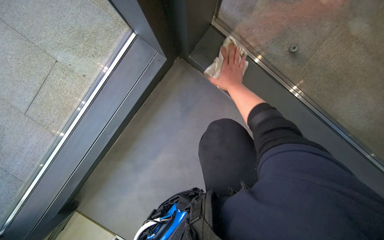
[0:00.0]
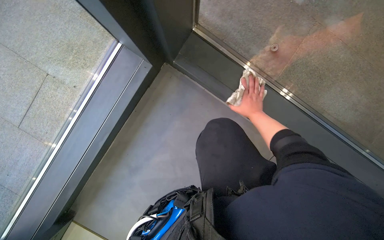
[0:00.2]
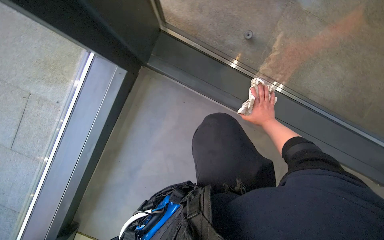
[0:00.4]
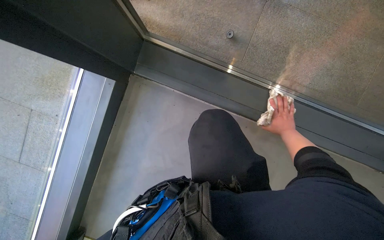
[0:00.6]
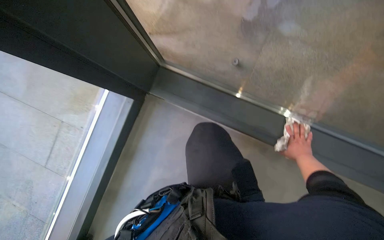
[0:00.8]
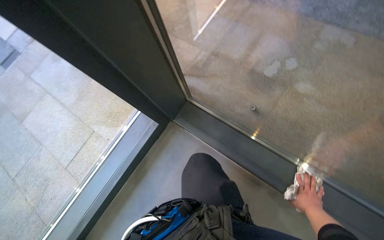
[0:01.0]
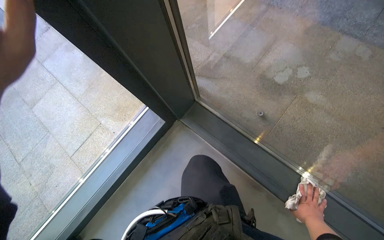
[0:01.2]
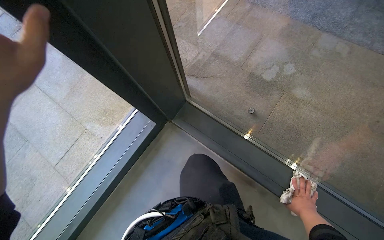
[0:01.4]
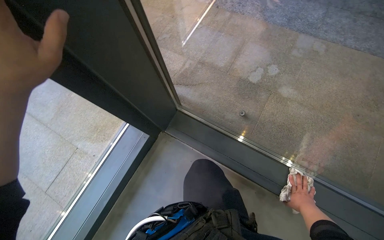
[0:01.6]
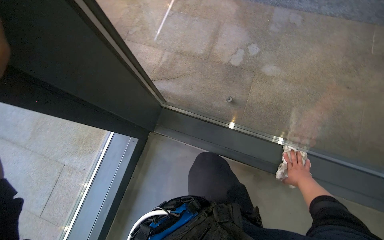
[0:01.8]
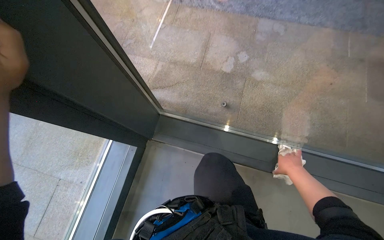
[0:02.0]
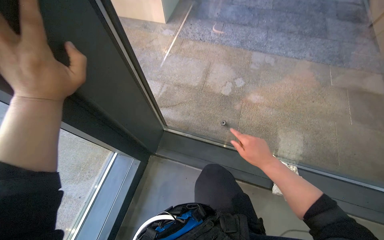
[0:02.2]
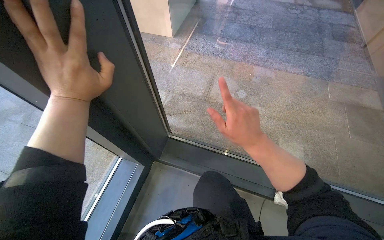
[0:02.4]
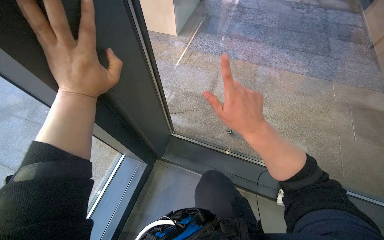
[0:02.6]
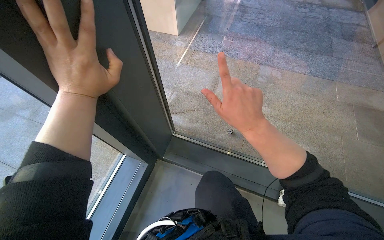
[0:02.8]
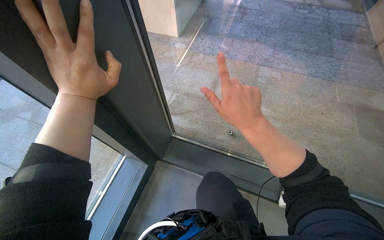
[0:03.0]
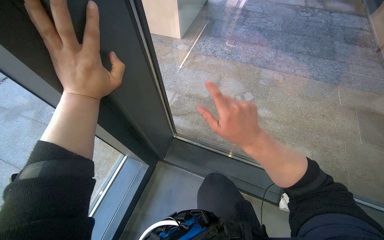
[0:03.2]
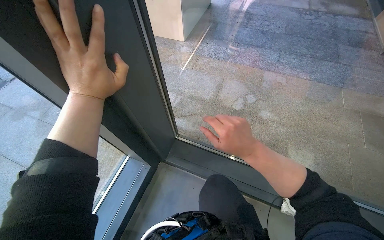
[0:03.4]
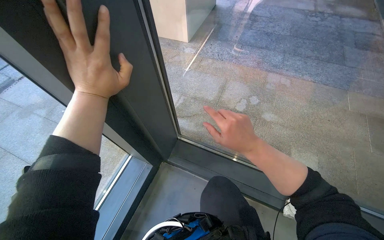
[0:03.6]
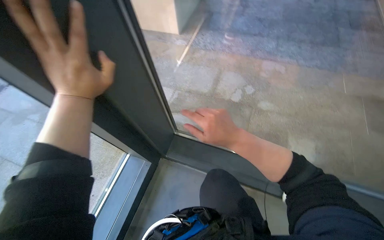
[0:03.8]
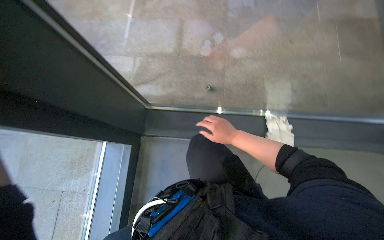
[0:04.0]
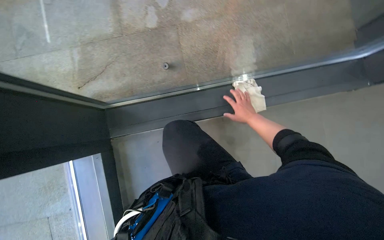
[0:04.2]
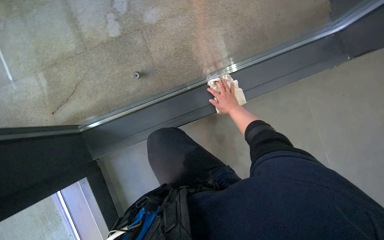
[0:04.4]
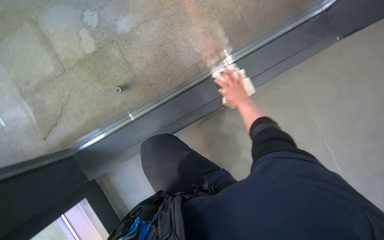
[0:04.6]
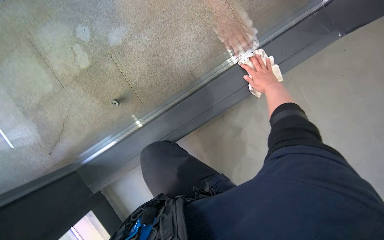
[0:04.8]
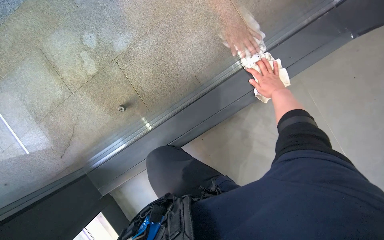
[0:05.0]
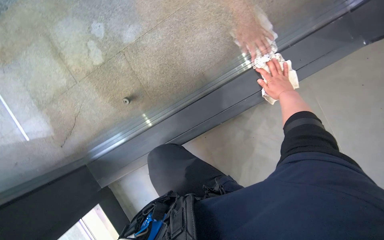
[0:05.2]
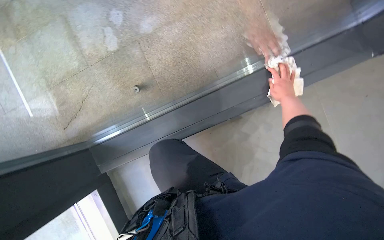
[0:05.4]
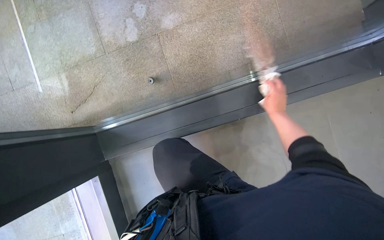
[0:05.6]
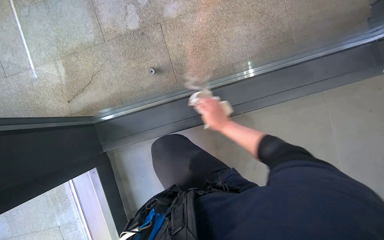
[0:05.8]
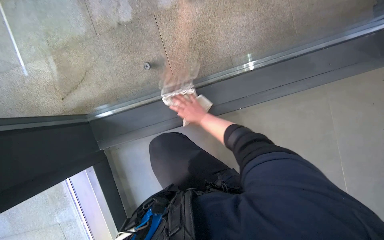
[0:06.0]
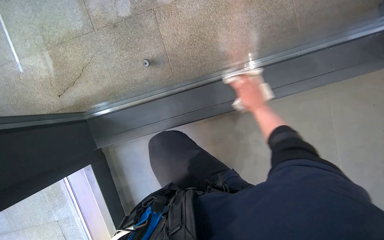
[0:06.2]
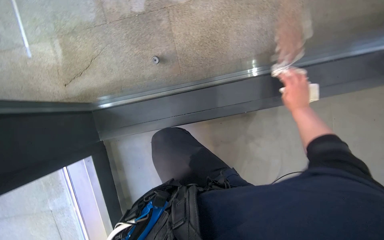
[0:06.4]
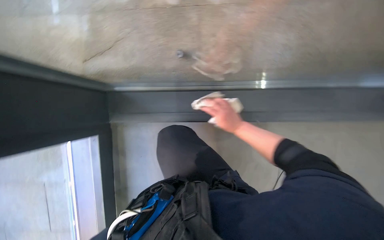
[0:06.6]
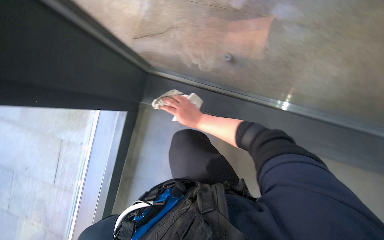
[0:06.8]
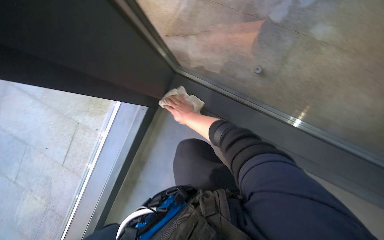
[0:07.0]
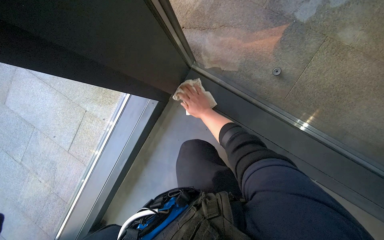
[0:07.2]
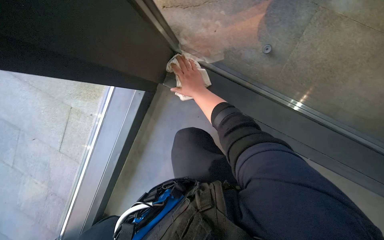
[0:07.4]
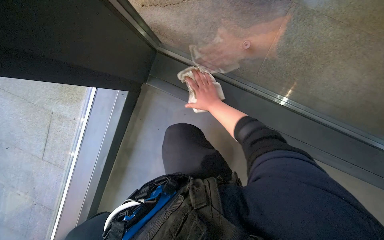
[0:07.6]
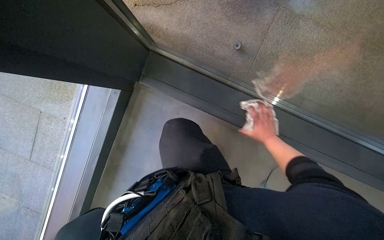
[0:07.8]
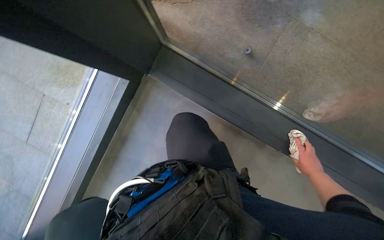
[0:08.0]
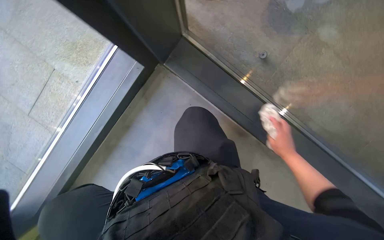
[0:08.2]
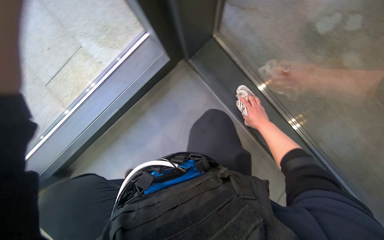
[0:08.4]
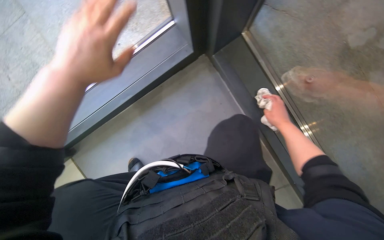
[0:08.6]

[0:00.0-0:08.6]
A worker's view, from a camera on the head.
Job: cleaning windows.
The whole recording: Cleaning window frame. The worker dips a cloth into a bucket and wipes the window frame.
0:00.0 to 0:01.4: The view tilts some 20 degrees upward.
0:01.4 to 0:02.8: The view tilts approximately 15 degrees upward. The right hand heads to the left, nearer to the camera and up the picture, covering approximately 50 cm.
0:02.8 to 0:04.4: The head turns to the right by some 45 degrees. The camera pitches downward, by some 25 degrees.
0:04.4 to 0:05.8: The right hand travels to the right and back again, some 15 cm each way.
0:05.8 to 0:07.2: The scene turns roughly 50 degrees clockwise in the picture.

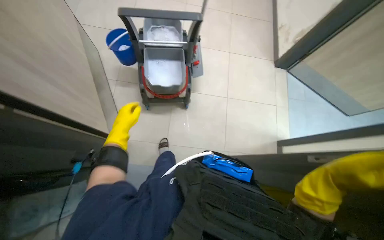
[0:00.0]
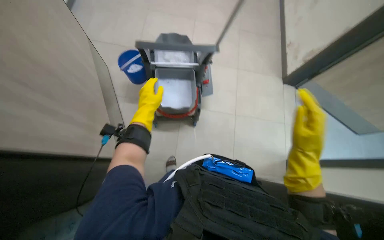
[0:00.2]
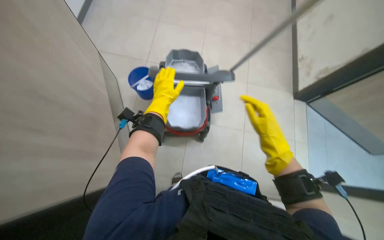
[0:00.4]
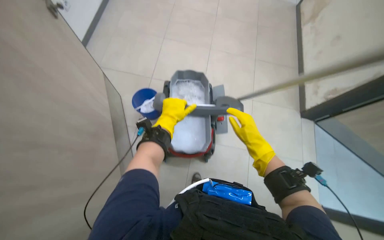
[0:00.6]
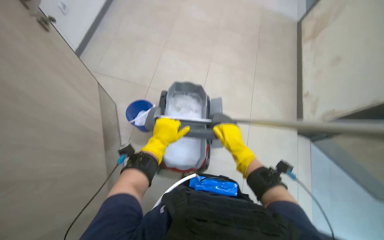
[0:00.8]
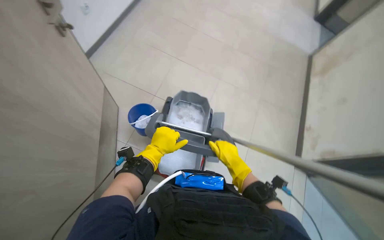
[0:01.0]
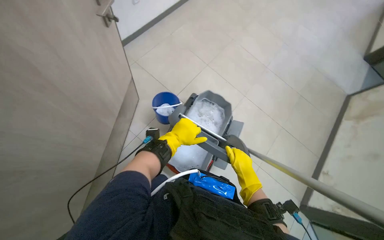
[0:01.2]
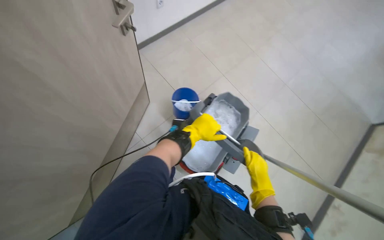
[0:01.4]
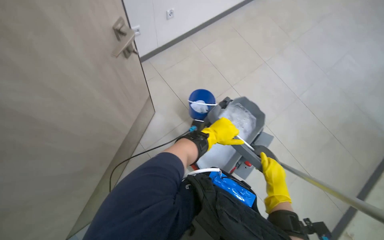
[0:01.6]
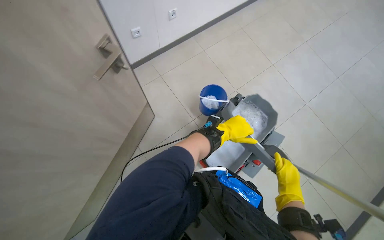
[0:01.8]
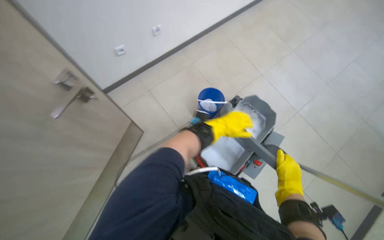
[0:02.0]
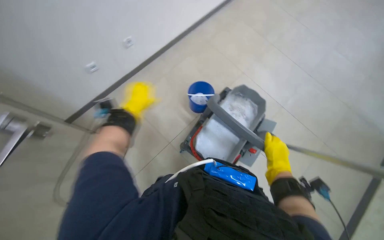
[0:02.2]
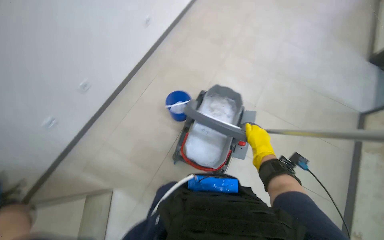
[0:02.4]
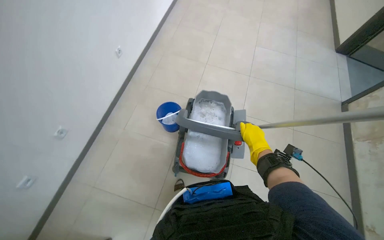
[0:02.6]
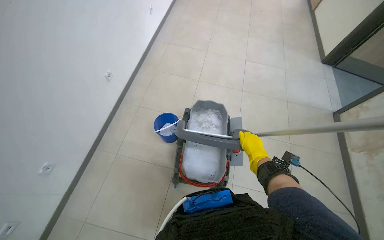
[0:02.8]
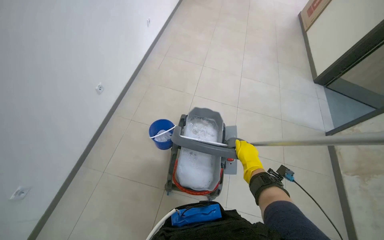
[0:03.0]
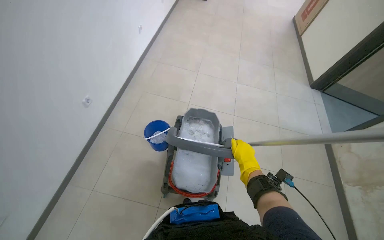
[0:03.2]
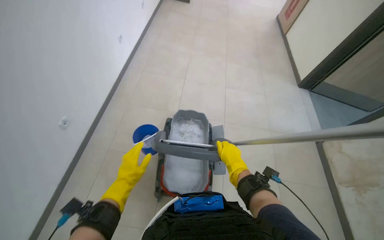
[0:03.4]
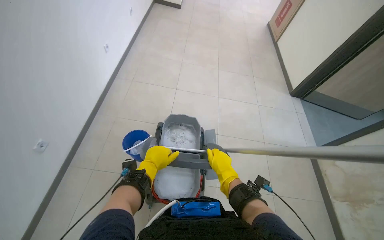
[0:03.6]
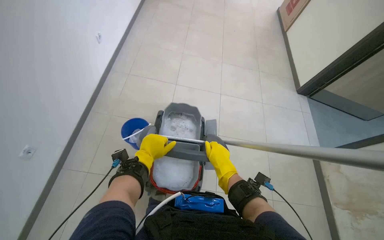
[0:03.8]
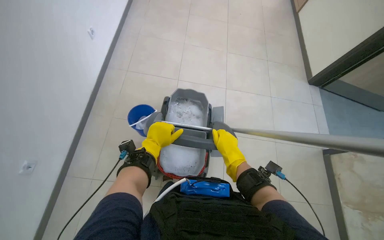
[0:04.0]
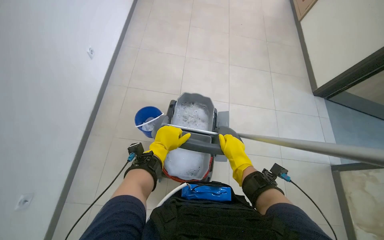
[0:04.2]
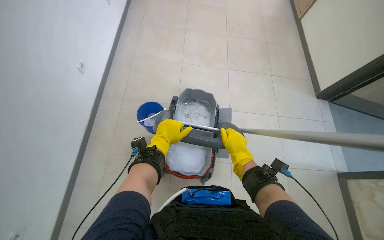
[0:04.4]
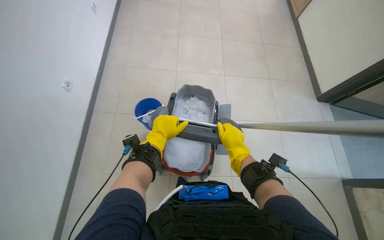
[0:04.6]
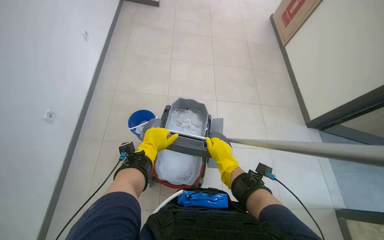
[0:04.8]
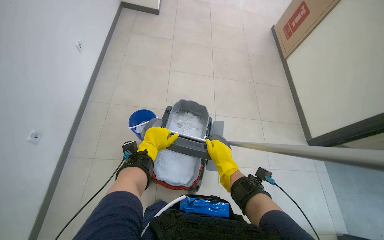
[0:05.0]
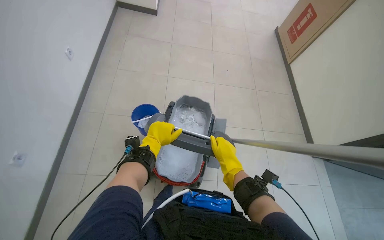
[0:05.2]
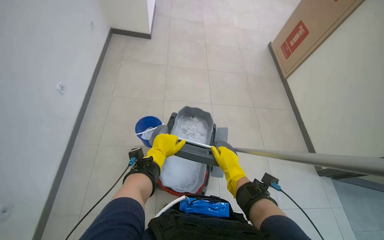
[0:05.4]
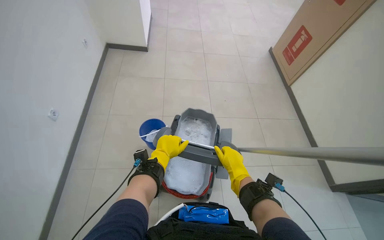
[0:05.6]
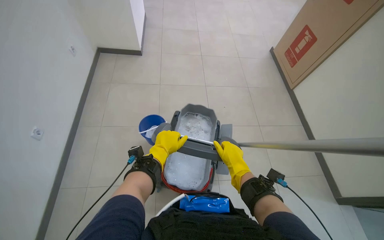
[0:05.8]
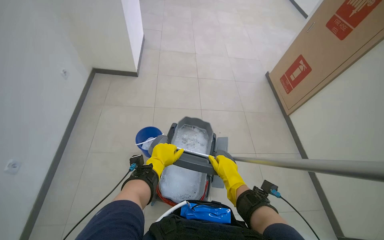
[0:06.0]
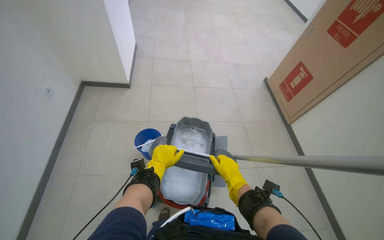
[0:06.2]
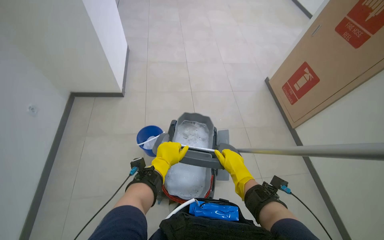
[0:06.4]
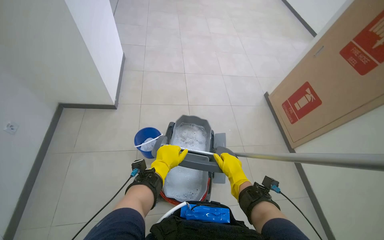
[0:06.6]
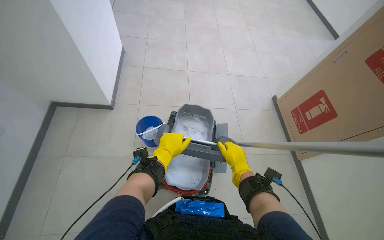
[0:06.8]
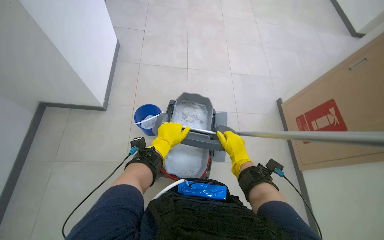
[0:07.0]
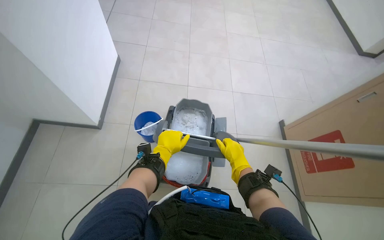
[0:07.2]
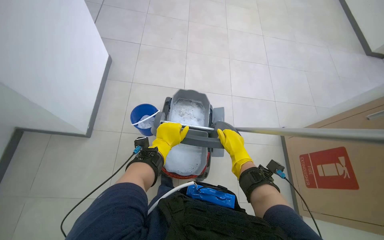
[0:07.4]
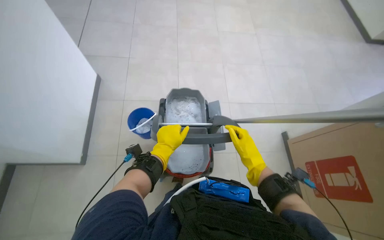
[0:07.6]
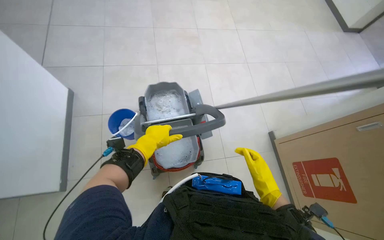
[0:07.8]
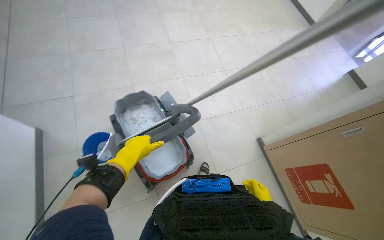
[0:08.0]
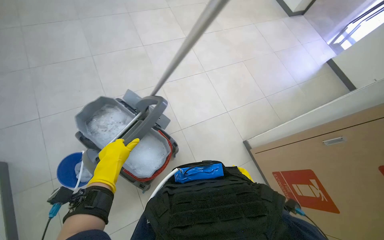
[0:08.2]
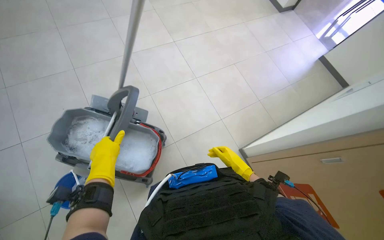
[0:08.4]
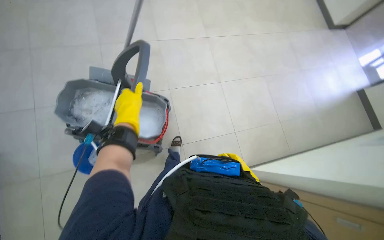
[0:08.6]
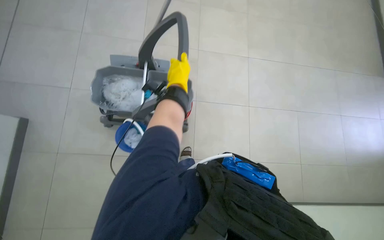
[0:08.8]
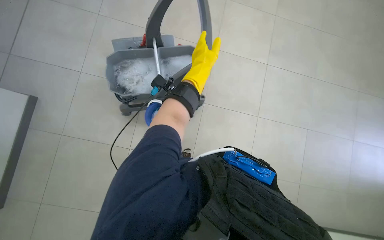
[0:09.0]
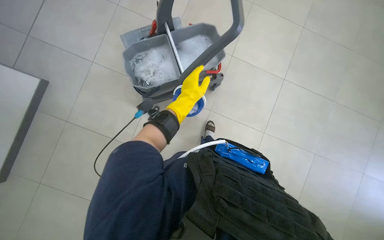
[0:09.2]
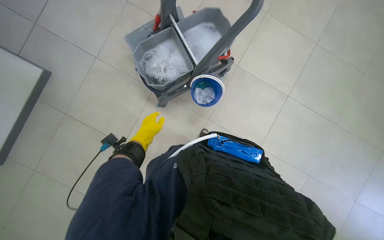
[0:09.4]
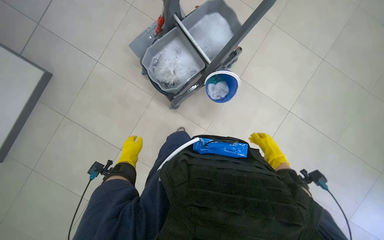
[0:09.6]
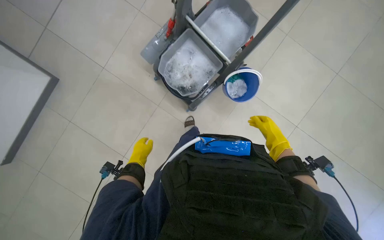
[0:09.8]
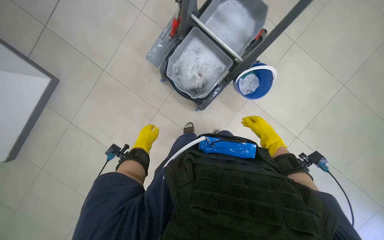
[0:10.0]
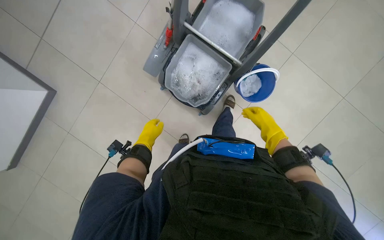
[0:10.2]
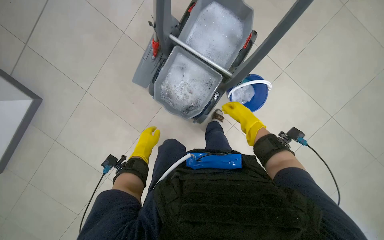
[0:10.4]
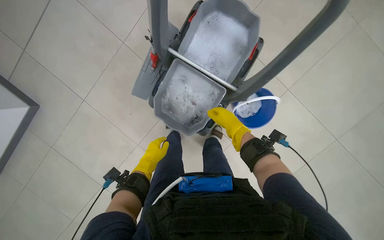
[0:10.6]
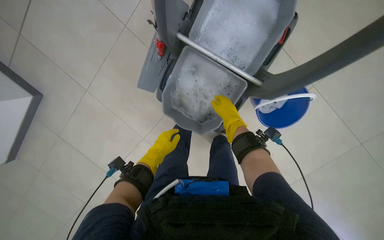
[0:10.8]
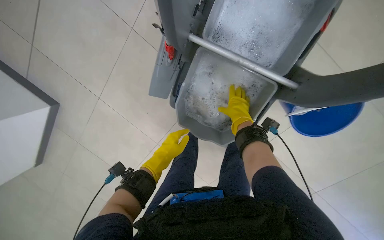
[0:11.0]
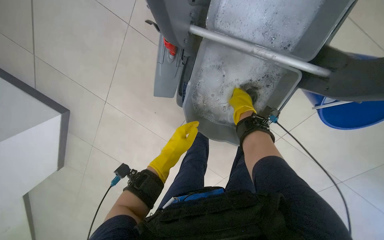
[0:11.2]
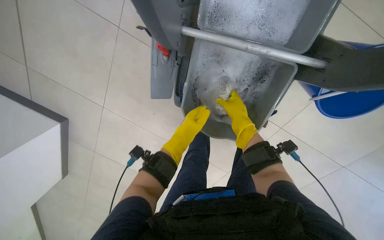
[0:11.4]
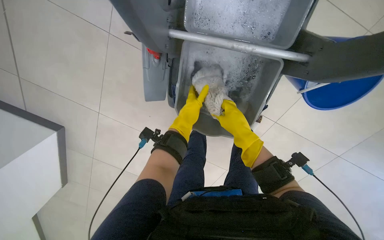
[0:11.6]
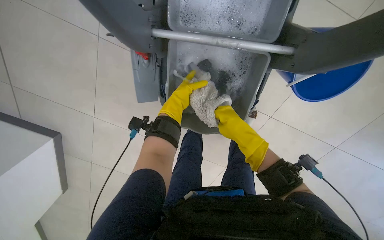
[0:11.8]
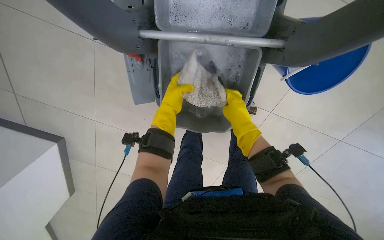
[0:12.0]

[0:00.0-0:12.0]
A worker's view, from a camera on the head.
Job: preparing cleaning supplies.
The whole recording: Preparing mop for cleaning. The worker wets and wrings the mop, and attaches a fresh mop head.
0:00.0 to 0:01.6: The wearer's head swings roughly 30 degrees to the left. The view tips upward by approximately 20 degrees.
0:01.6 to 0:03.0: The wearer looks some 15 degrees further upward. Everything in view rotates roughly 40 degrees counterclockwise.
0:04.4 to 0:06.0: The wearer looks some 20 degrees further upward.
0:06.0 to 0:07.6: The camera is carried roughly 60 cm.
0:07.6 to 0:09.0: The wearer looks roughly 15 degrees further downward. The left hand goes roughly 25 cm up the picture.
0:09.0 to 0:10.4: The left hand moves to the left, down the picture and farther from the camera, some 35 cm.
0:10.4 to 0:12.0: The camera sweeps to the left, by roughly 25 degrees. The left hand is displaced up the picture and to the right by roughly 20 cm.
